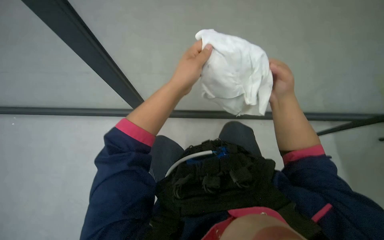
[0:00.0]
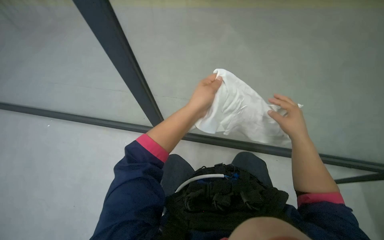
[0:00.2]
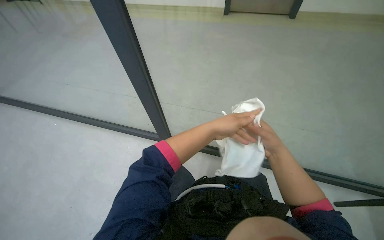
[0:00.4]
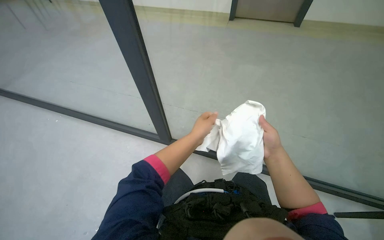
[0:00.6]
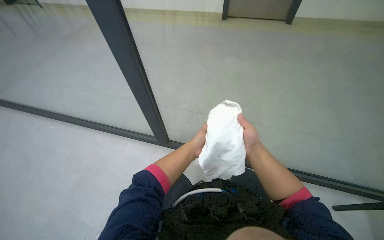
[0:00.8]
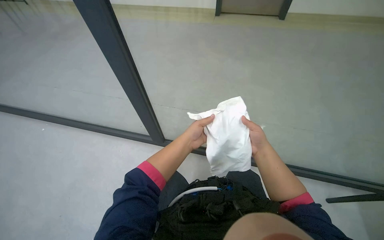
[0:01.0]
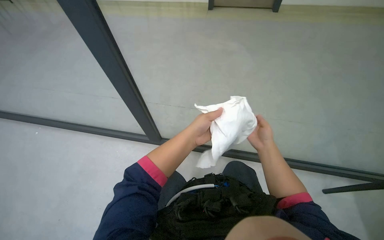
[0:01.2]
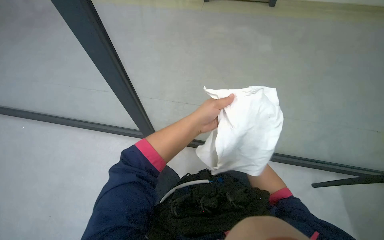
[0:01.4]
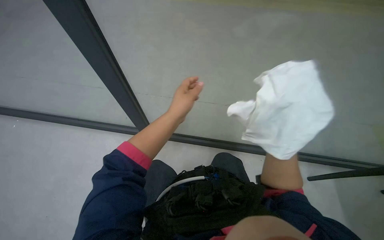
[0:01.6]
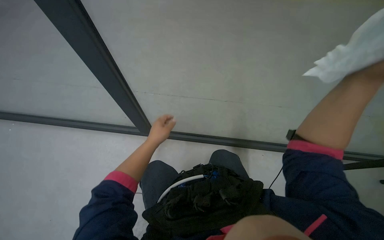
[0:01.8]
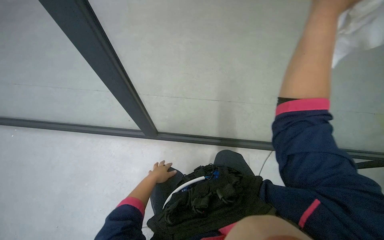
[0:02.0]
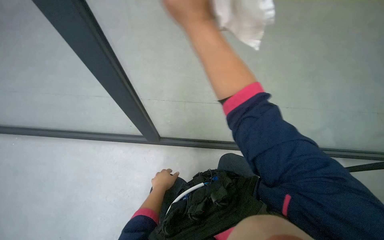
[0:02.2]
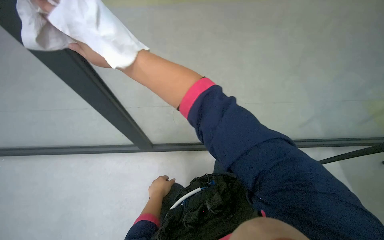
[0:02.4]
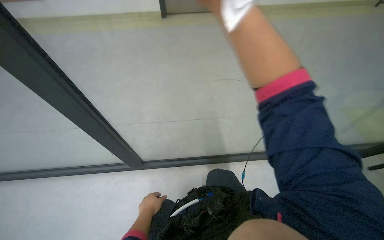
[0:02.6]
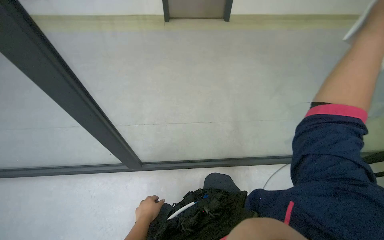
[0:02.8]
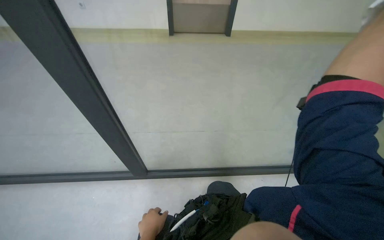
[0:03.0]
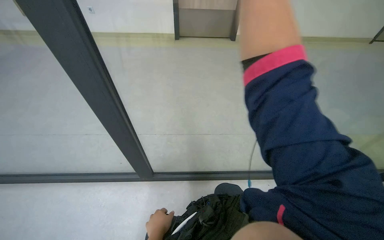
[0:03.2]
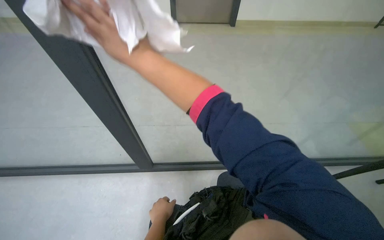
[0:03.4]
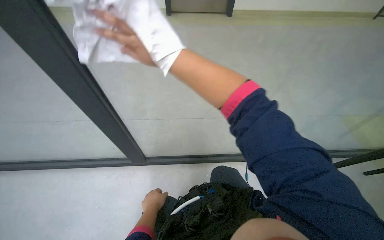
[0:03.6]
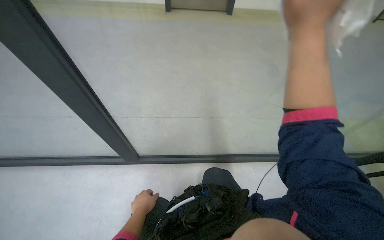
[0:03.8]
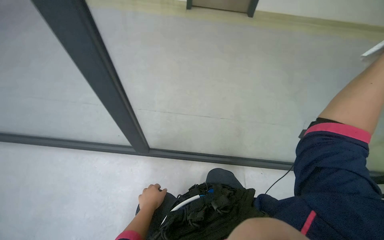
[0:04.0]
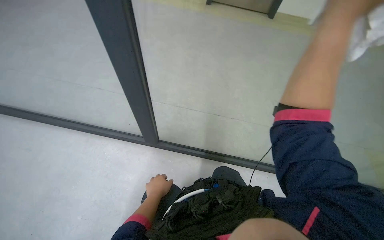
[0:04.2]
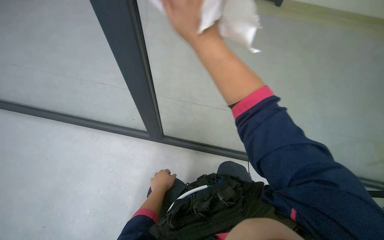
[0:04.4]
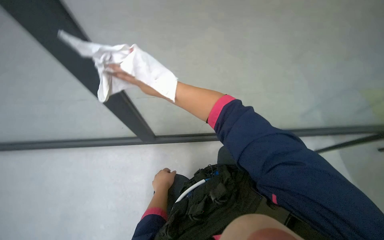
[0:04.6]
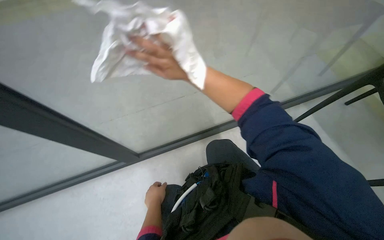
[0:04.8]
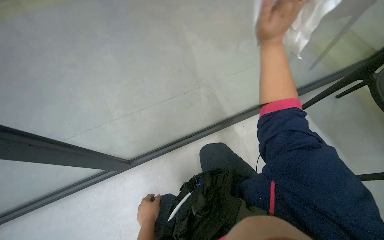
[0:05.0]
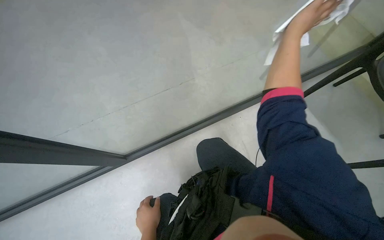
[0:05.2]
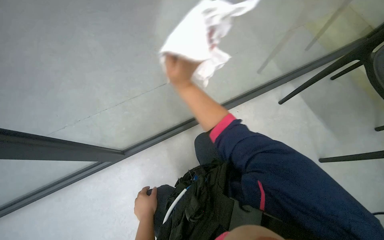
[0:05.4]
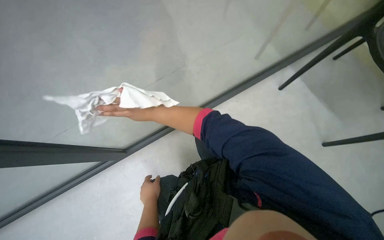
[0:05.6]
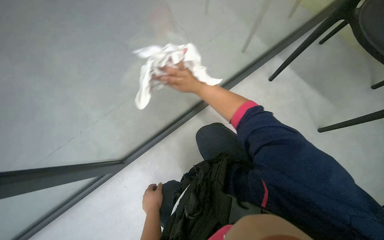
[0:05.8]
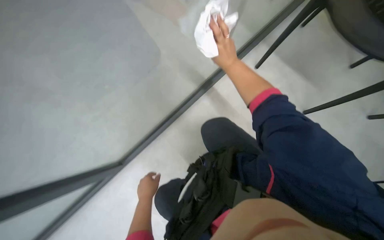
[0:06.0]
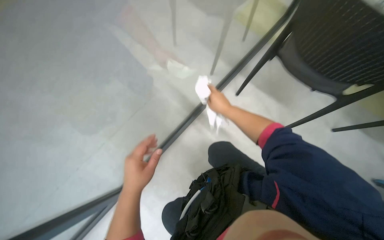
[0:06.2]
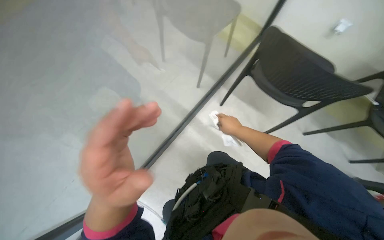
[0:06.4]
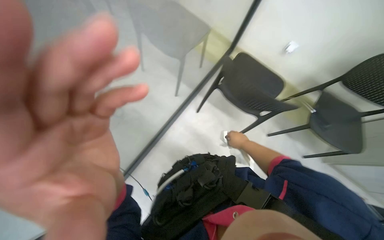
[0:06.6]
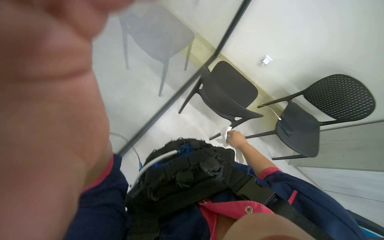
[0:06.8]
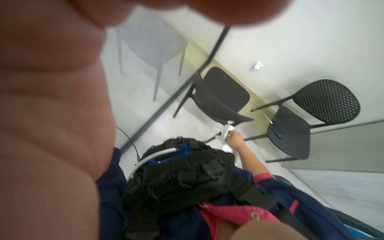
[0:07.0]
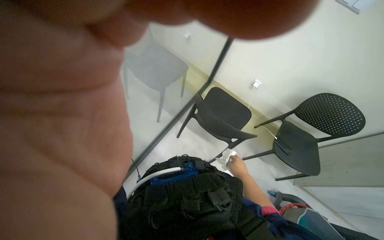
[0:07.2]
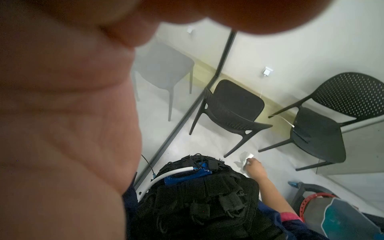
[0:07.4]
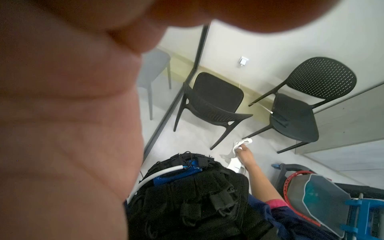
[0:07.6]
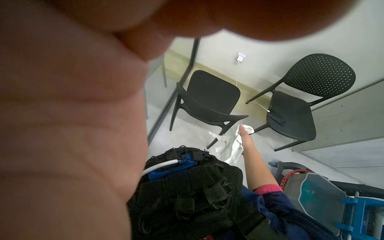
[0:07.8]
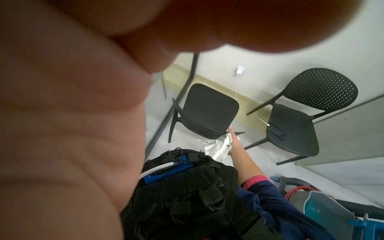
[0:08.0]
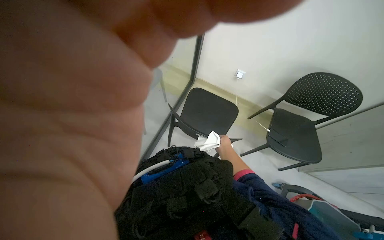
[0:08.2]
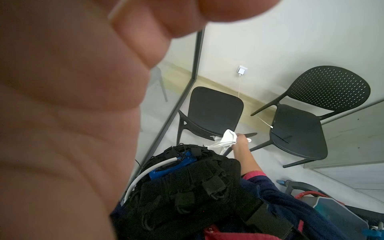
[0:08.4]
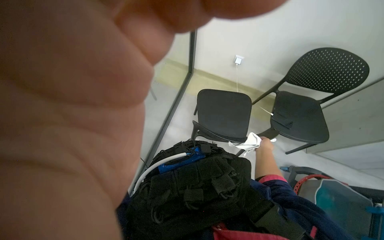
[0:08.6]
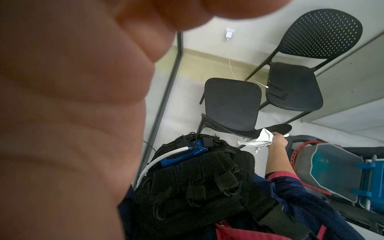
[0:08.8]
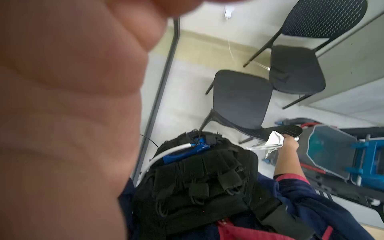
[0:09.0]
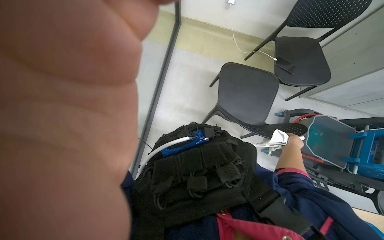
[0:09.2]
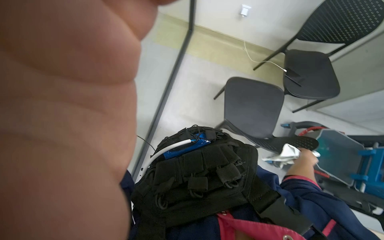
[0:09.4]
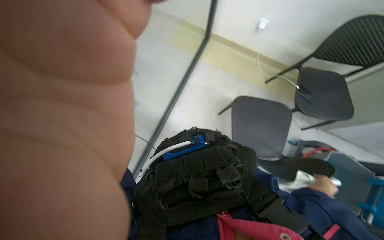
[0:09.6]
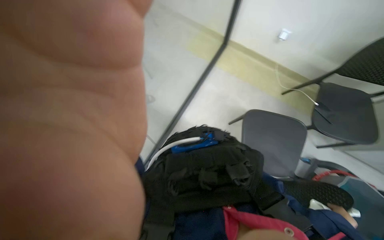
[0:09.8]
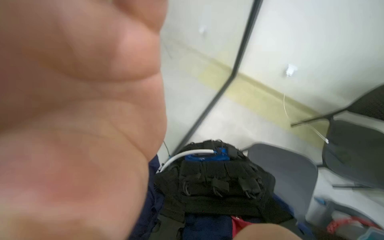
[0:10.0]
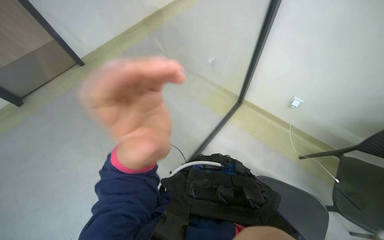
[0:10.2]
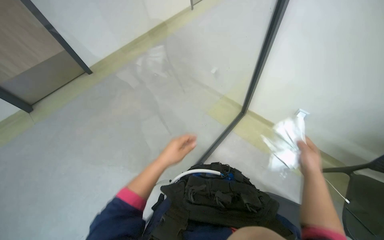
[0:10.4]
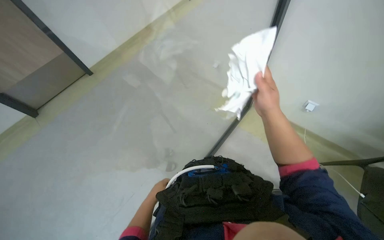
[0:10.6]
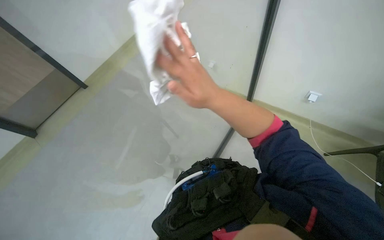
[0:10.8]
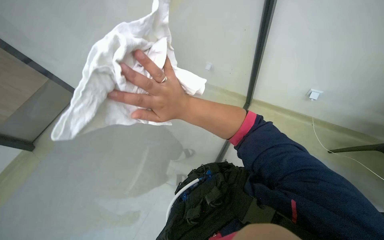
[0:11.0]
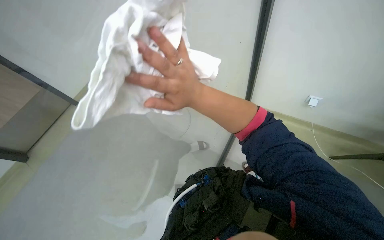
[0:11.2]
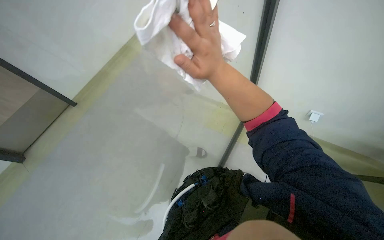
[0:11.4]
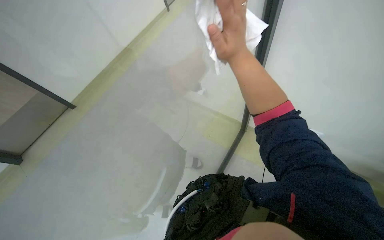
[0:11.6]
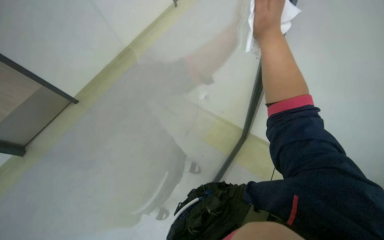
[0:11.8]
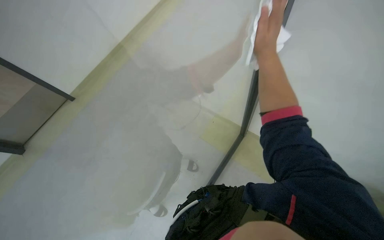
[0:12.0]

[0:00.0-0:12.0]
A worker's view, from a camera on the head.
Job: wiping surfaces.
The whole recording: Cleaning glass partition. The worker sprays cleaning solution and wipes the glass partition with a cloth.
0:01.6 to 0:03.0: The left hand shifts roughly 30 cm down the picture.
0:04.4 to 0:06.0: The head rotates some 45 degrees to the right.
0:06.0 to 0:07.6: The head rotates about 25 degrees to the right. The wearer looks roughly 15 degrees further upward. The right hand moves to the right and down the picture, about 50 cm.
0:07.6 to 0:09.0: The right hand goes some 20 cm to the right.
0:09.0 to 0:10.4: The wearer's head swings some 30 degrees to the left. The wearer looks roughly 25 degrees further upward.
0:10.4 to 0:12.0: The right hand is displaced up the picture by roughly 25 cm, and goes to the left and returns, about 35 cm each way.

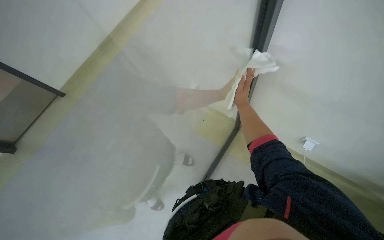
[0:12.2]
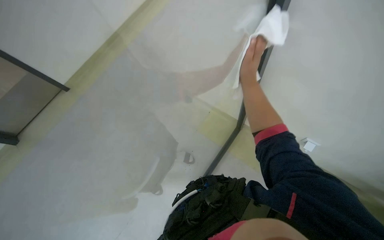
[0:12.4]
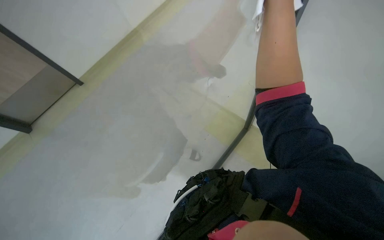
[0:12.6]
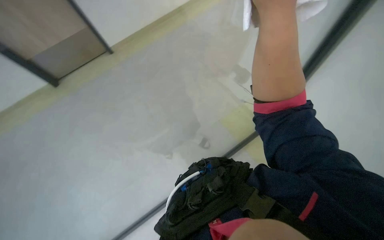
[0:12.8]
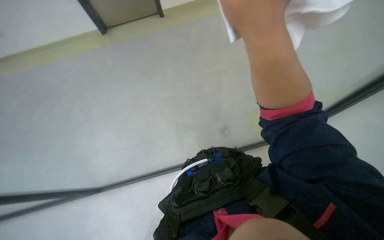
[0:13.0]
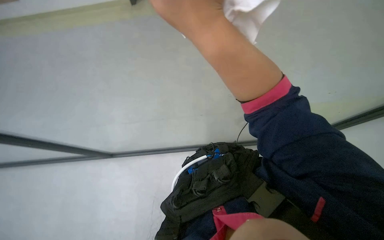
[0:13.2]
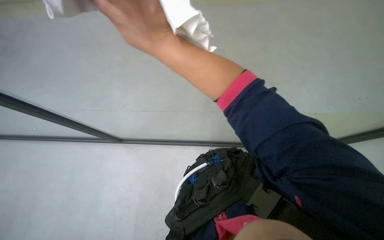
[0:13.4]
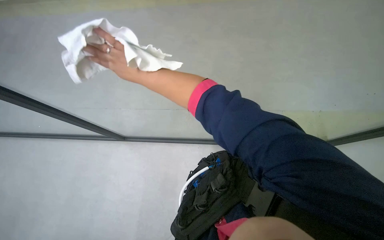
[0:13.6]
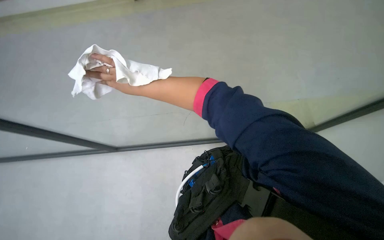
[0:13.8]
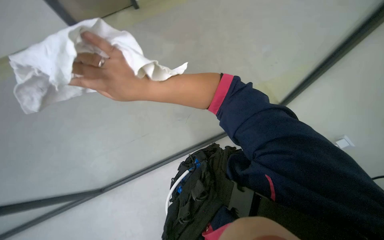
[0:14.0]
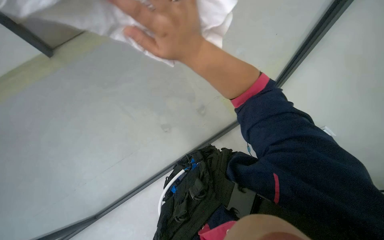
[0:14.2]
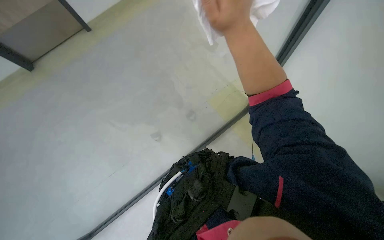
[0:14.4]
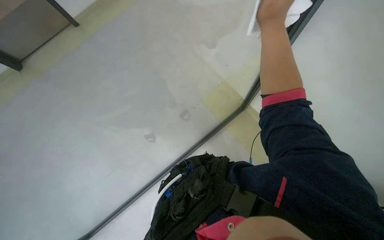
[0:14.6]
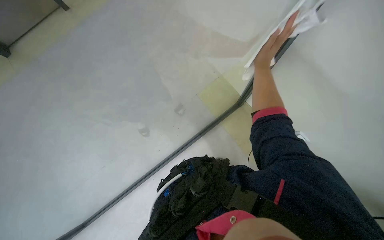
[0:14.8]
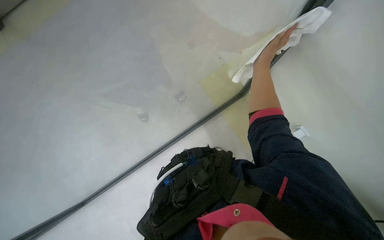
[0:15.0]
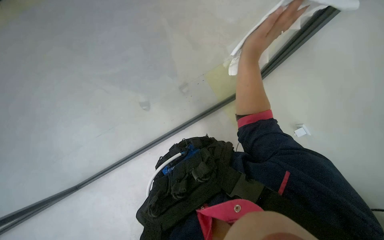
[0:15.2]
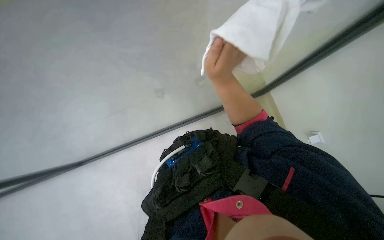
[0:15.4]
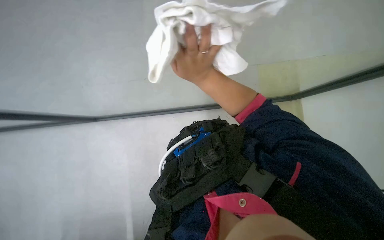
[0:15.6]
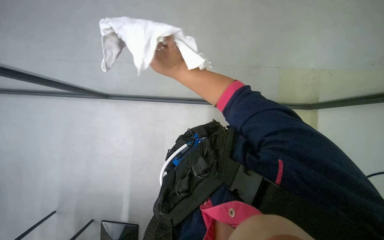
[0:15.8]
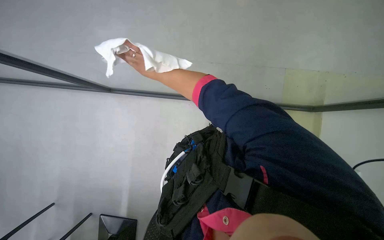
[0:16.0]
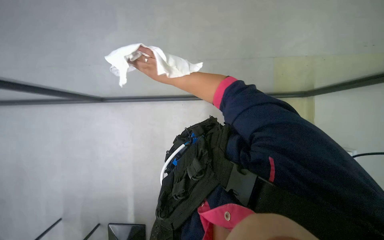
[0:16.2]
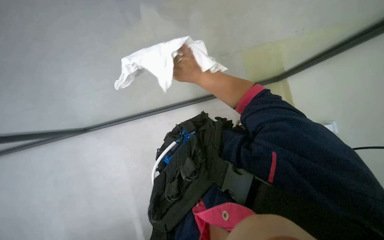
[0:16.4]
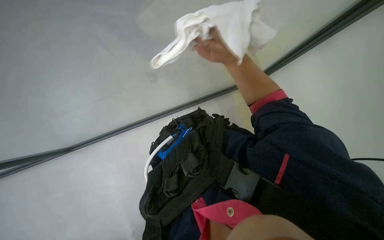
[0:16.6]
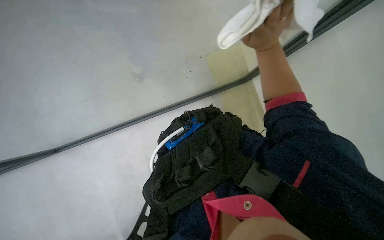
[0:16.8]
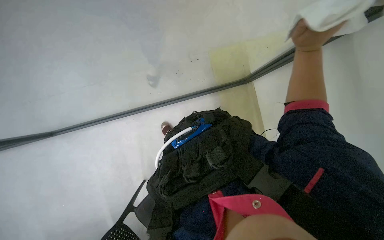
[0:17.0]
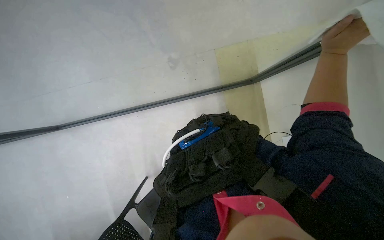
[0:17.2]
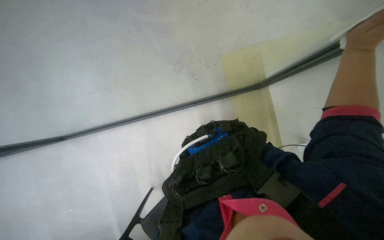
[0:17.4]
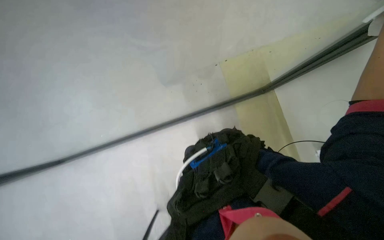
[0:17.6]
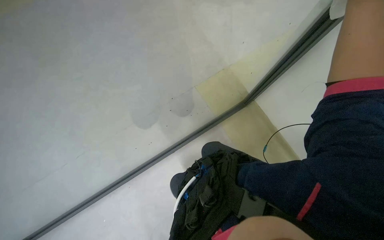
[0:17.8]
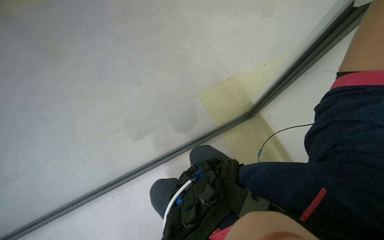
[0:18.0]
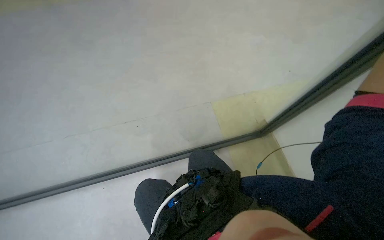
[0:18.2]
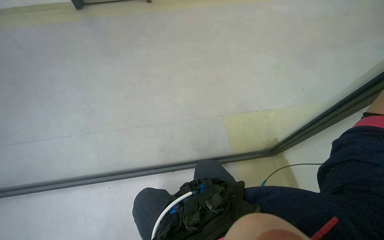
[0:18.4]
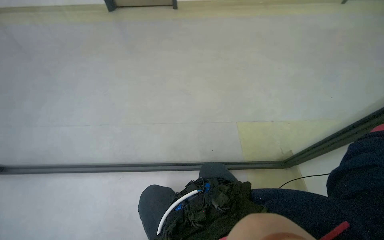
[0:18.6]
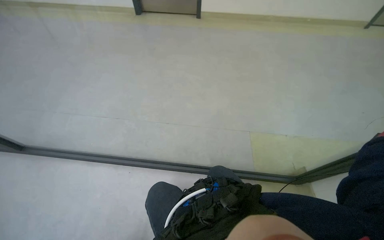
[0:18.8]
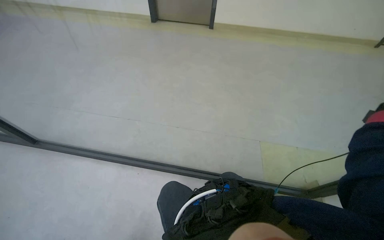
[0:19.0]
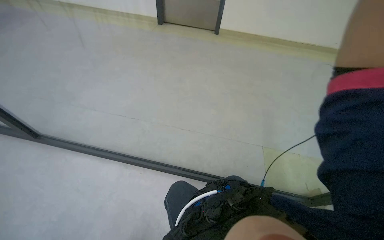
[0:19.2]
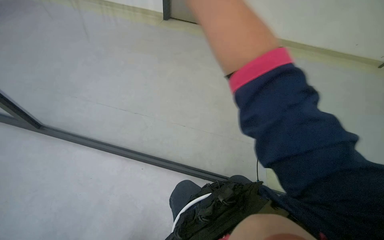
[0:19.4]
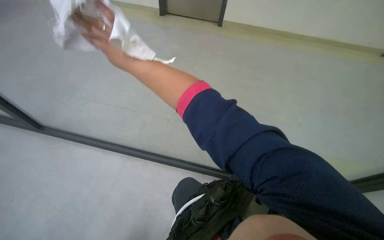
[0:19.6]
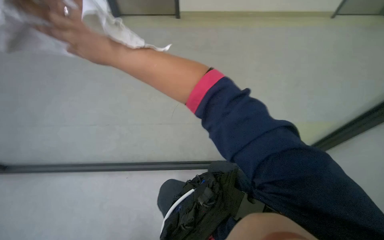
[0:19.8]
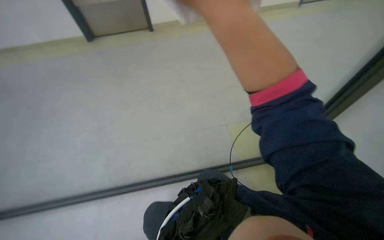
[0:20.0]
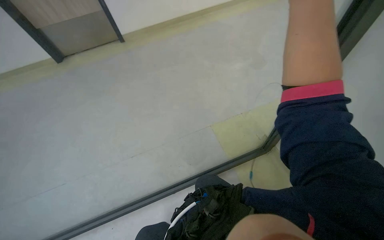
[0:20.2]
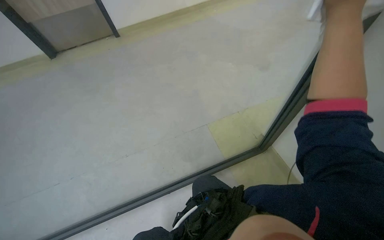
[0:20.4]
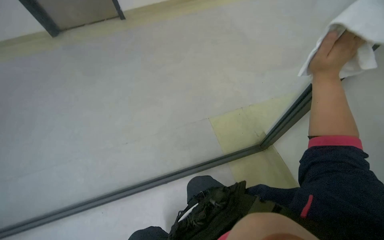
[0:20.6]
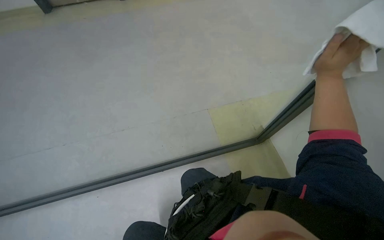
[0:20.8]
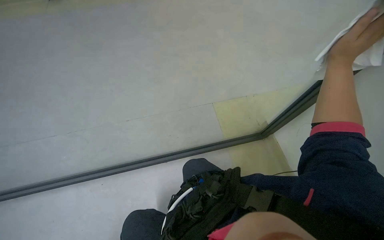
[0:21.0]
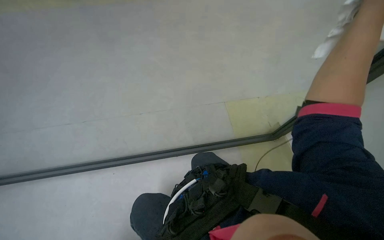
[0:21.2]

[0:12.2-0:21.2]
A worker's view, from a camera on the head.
Job: wiping surfaces.
The whole recording: Cleaning glass partition. The worker sprays cleaning solution and wipes the glass partition with a cloth.
0:13.8 to 0:15.2: The view tips downward by roughly 10 degrees. The right hand moves to the right, some 30 cm.
0:15.2 to 0:16.6: The wearer looks some 15 degrees further downward. The right hand shifts about 15 cm farther from the camera, and reaches approximately 20 cm to the left, then returns.
0:16.6 to 0:18.2: The camera pitches upward, by approximately 25 degrees.
0:18.2 to 0:19.8: The wearer looks roughly 30 degrees further to the left.
